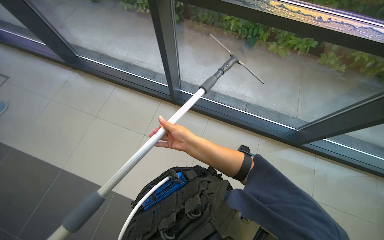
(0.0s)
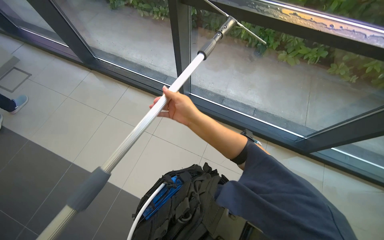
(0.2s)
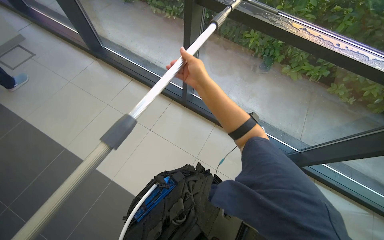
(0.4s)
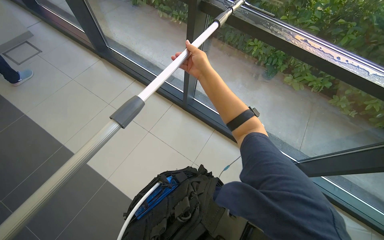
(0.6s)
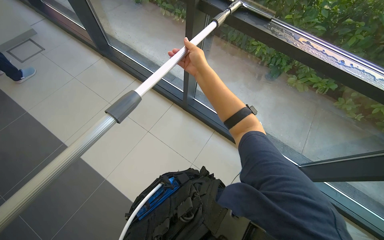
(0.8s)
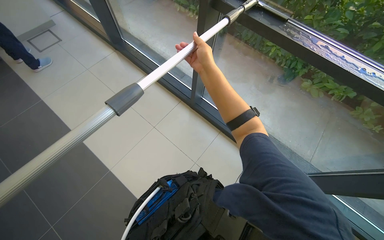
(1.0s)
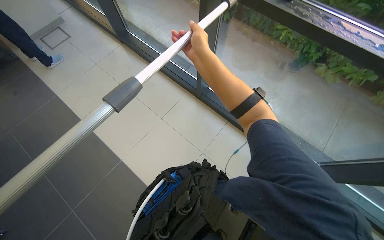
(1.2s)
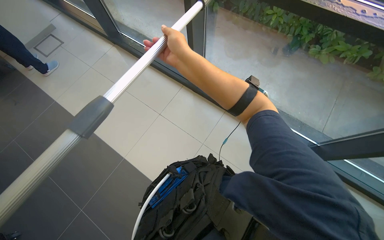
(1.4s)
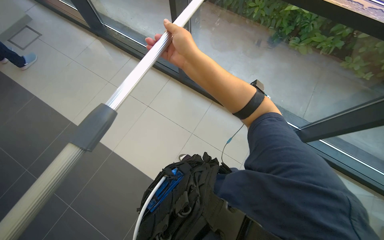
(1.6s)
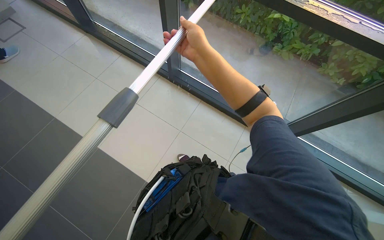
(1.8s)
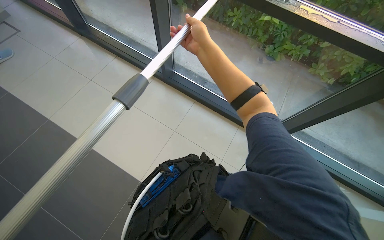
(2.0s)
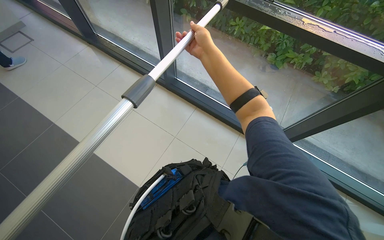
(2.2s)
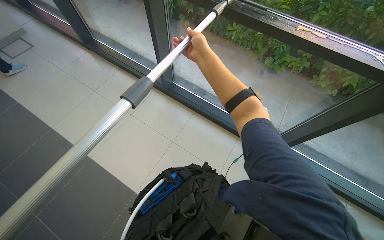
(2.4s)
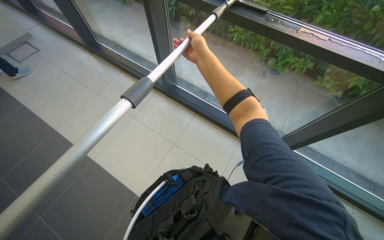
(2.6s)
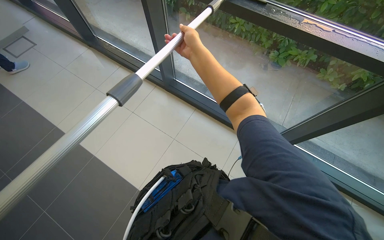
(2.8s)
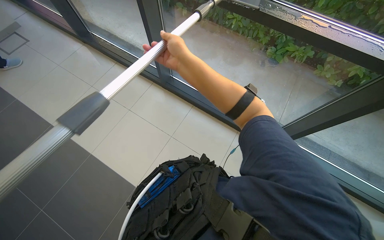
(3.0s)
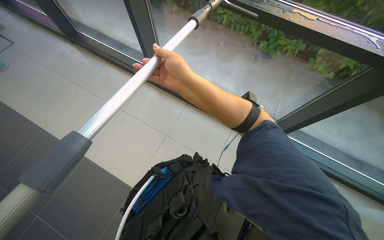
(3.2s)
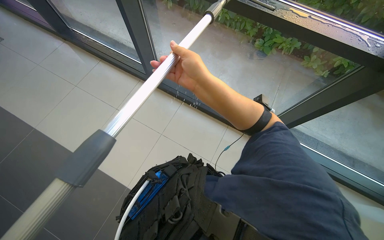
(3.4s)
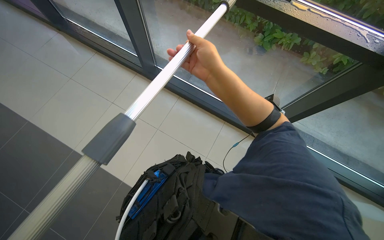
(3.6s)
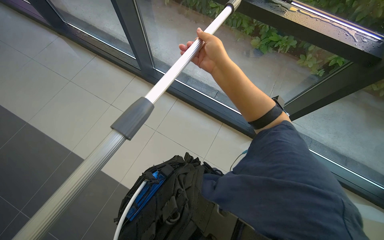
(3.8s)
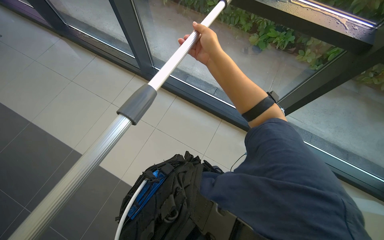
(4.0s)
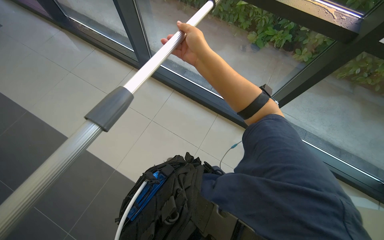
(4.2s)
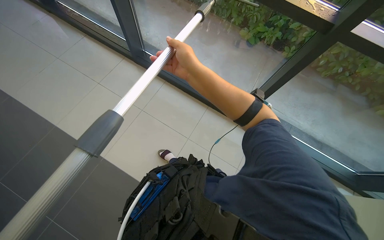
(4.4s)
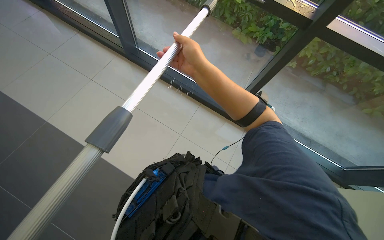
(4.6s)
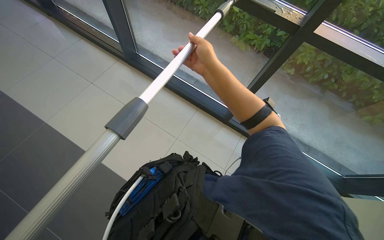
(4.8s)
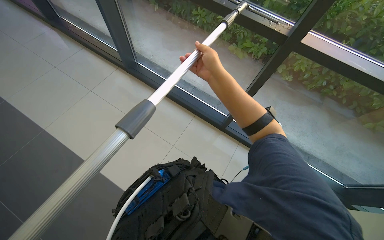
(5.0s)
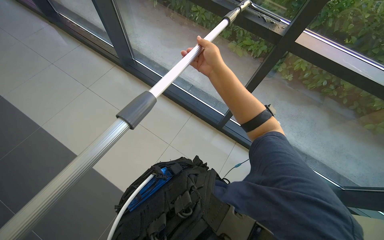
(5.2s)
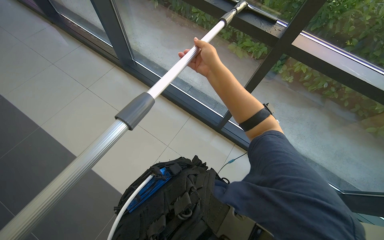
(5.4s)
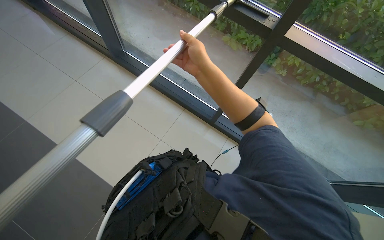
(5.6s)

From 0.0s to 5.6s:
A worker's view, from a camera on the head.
Job: cleaning windows.
The whole recording: Cleaning glass panels with squeegee. The worker cleans the glass panels with a squeegee on a long pole.
From 0.0s to 1.4s: The right hand moves up the picture and nearer to the camera, about 25 cm.

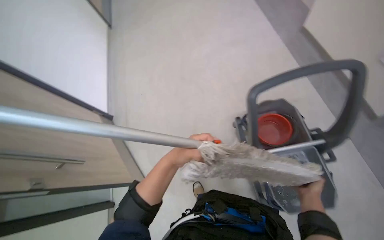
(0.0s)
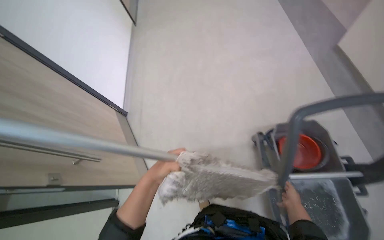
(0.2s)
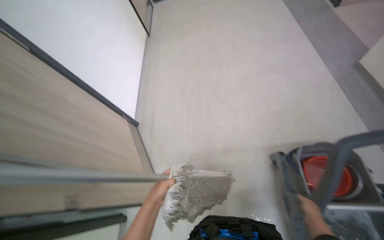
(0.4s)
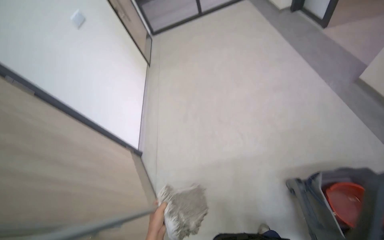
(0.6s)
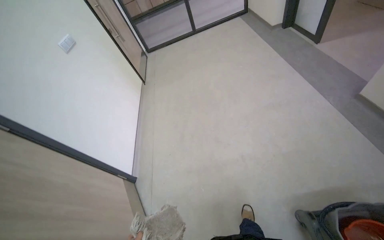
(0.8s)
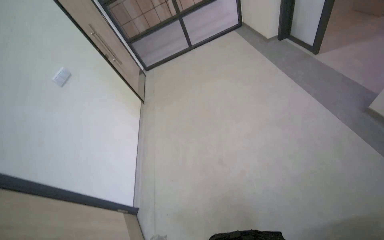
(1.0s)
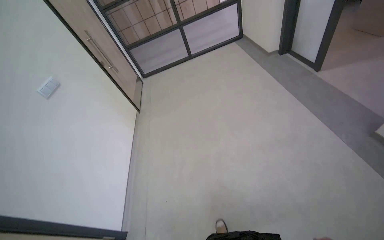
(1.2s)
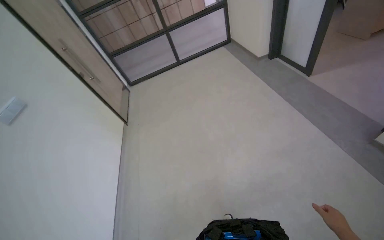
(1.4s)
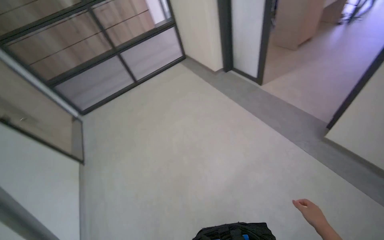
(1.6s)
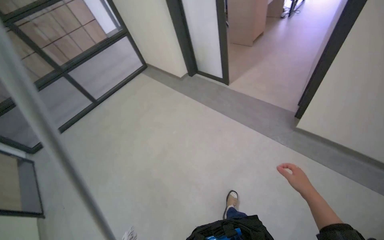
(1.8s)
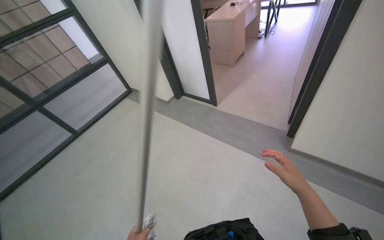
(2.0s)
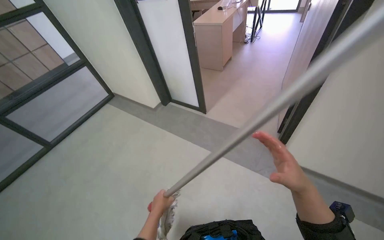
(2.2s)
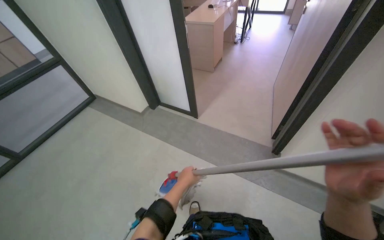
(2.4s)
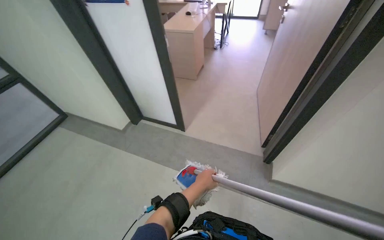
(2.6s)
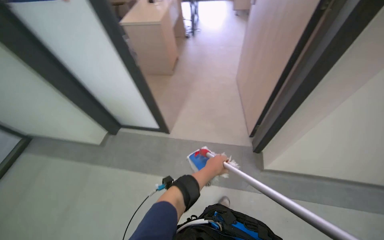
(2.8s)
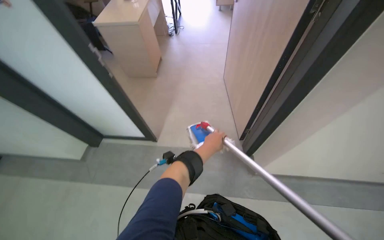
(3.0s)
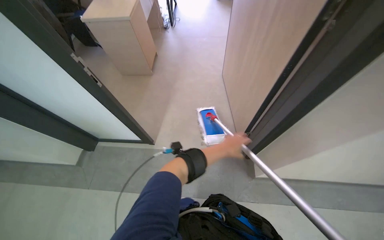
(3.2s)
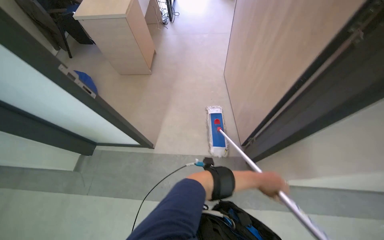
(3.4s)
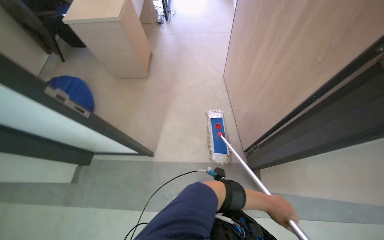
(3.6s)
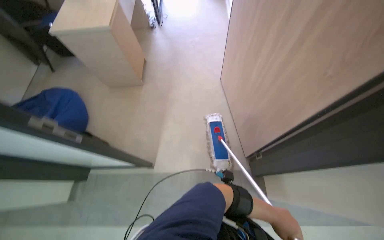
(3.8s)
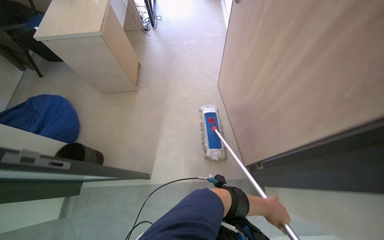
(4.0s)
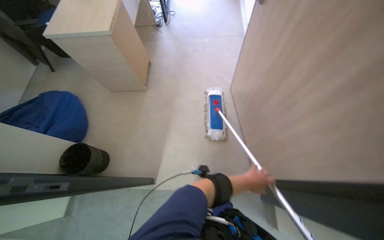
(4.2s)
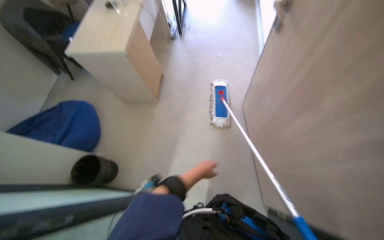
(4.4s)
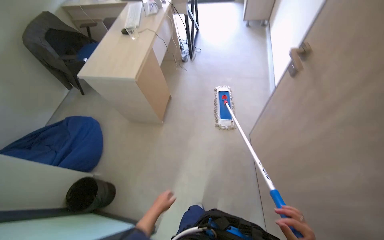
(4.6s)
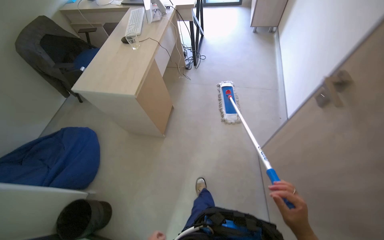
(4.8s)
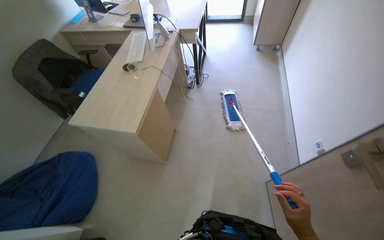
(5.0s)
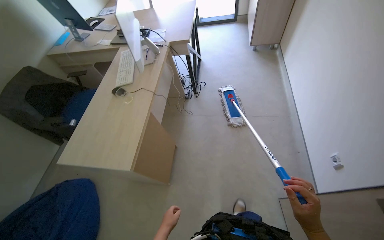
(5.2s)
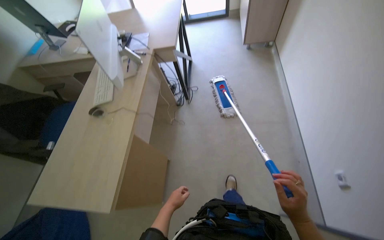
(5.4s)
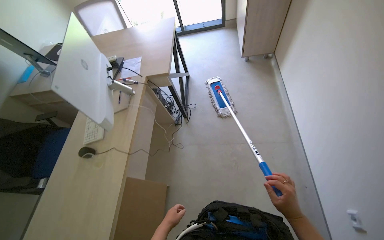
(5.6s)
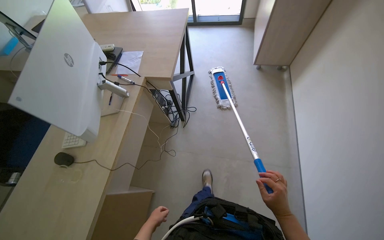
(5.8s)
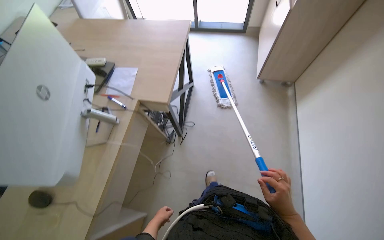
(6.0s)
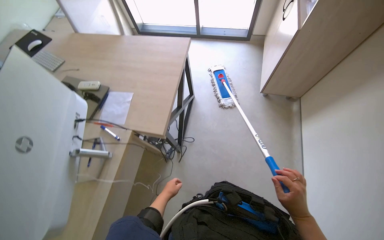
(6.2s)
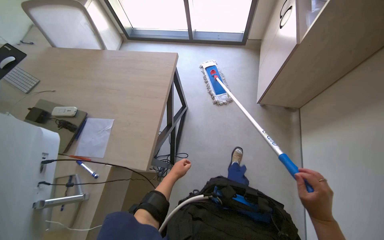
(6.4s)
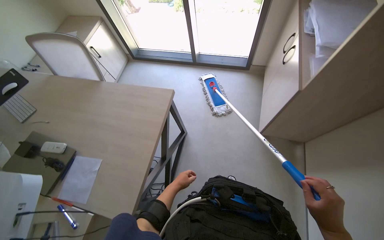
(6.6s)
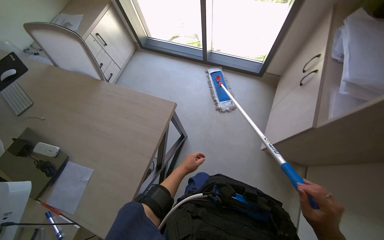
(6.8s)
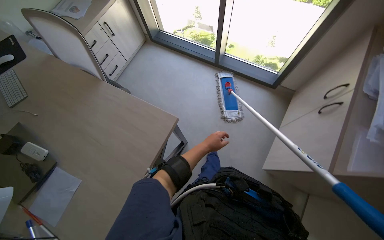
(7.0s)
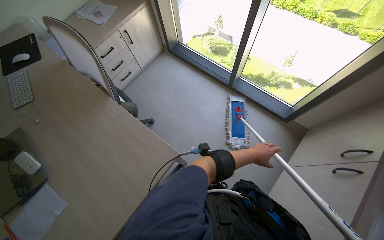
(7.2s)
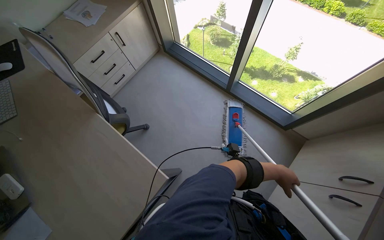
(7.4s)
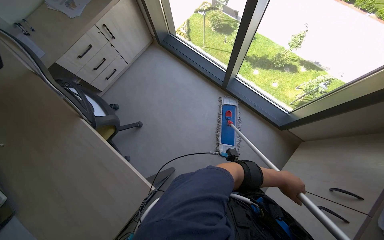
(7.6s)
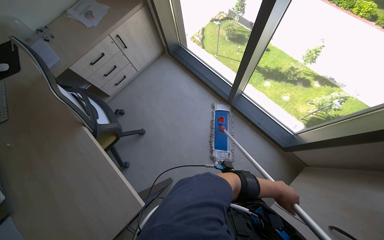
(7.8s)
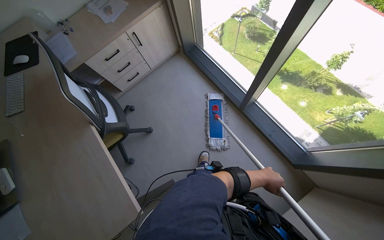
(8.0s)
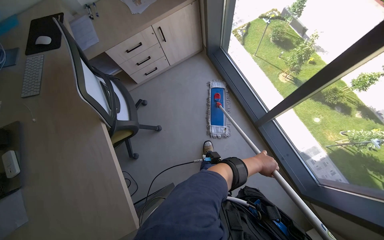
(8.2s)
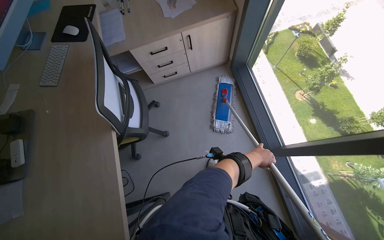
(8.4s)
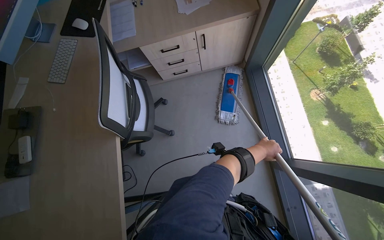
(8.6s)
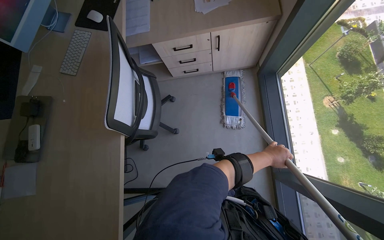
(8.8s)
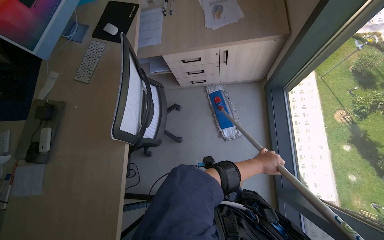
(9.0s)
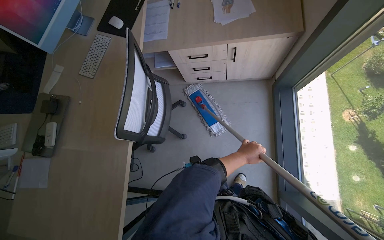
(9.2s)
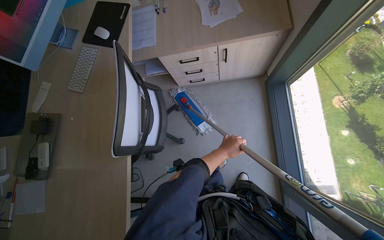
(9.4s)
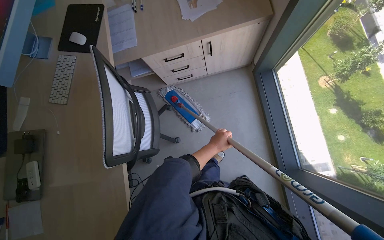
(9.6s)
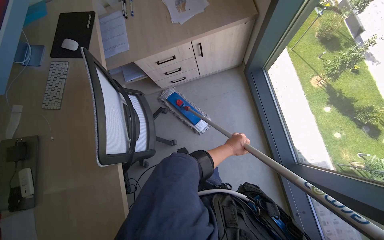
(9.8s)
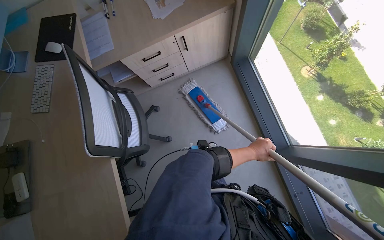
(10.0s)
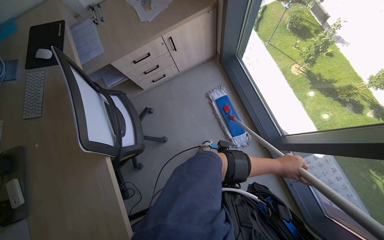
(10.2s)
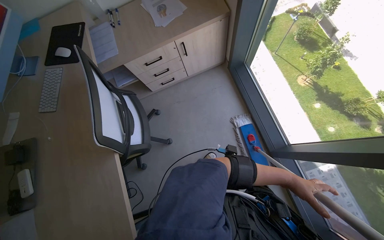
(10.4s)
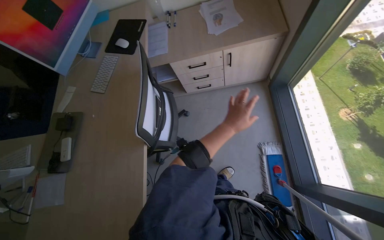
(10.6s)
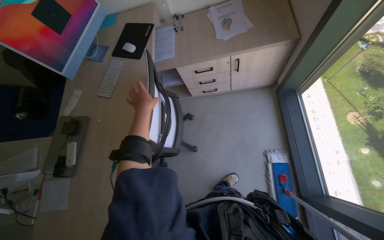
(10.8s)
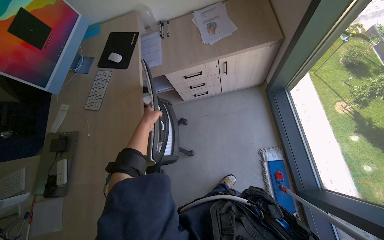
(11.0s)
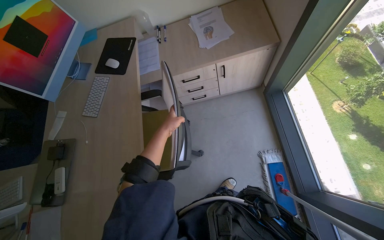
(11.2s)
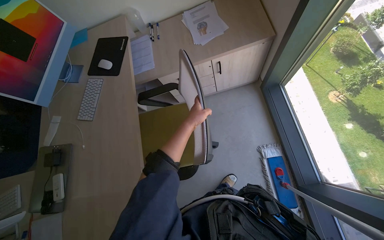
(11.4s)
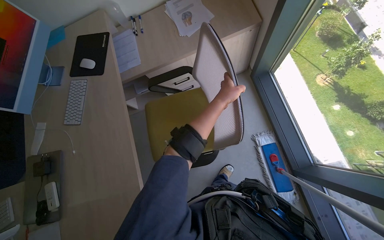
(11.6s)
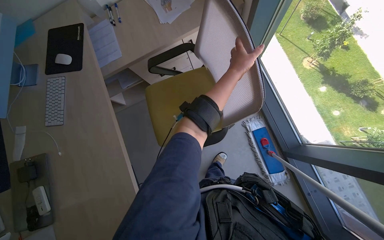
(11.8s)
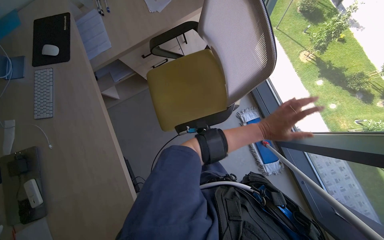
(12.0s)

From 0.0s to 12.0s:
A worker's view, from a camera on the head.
Job: mopping floor.
The whole recording: Mopping office floor. The worker mops the floor in the office using a flat mop.
From 0.0s to 1.6s: The head travels about 1 m. The wearer's head swings some 15 degrees to the right. The wearer looks some 25 degrees further upward.
From 1.6s to 3.0s: The camera is carried some 1 m. The wearer's head swings some 55 degrees to the right.
From 3.0s to 4.4s: The camera is carried roughly 70 cm.
From 4.4s to 6.0s: The camera travels approximately 1.5 m.
From 6.0s to 7.6s: The head travels approximately 1.5 m. The wearer looks approximately 15 degrees further downward. The scene turns some 25 degrees clockwise in the picture.
From 7.6s to 9.0s: The camera travels about 60 cm. The head turns to the left by roughly 50 degrees.
From 9.0s to 10.4s: The left hand is displaced down the picture and to the right by some 35 cm.

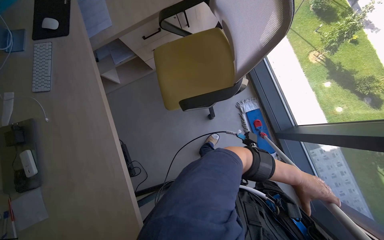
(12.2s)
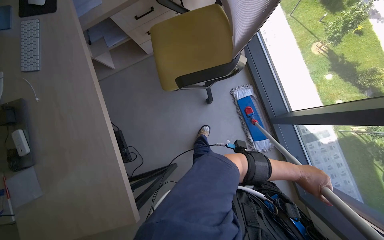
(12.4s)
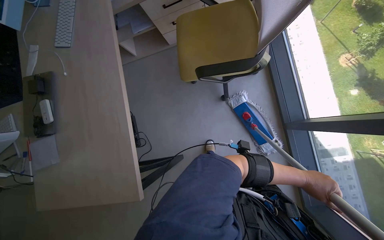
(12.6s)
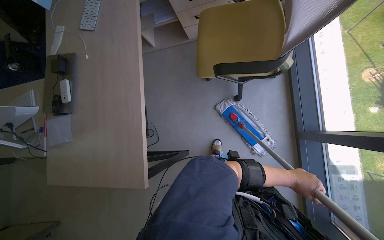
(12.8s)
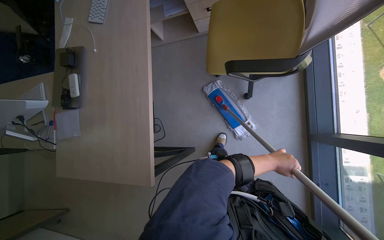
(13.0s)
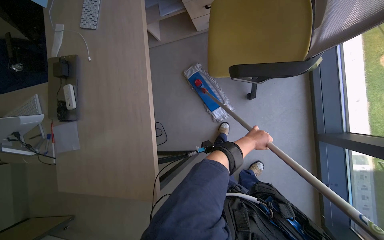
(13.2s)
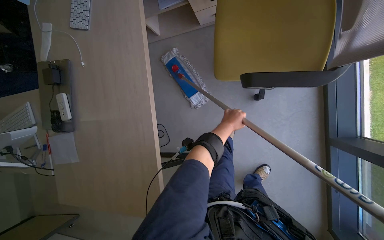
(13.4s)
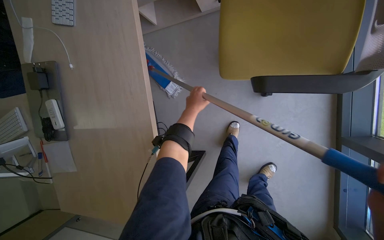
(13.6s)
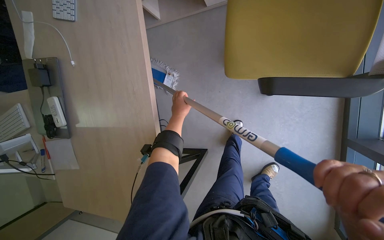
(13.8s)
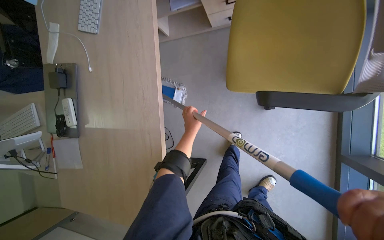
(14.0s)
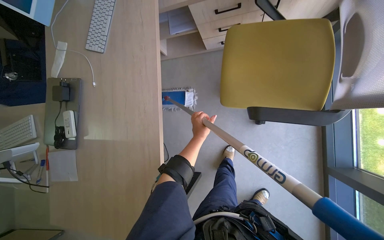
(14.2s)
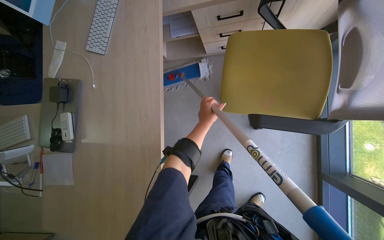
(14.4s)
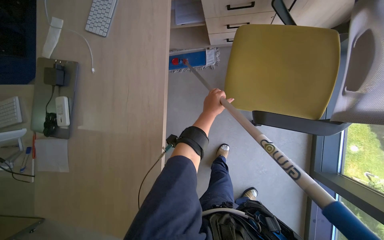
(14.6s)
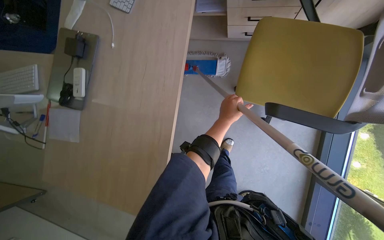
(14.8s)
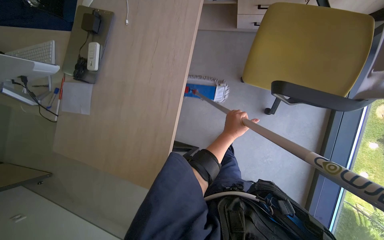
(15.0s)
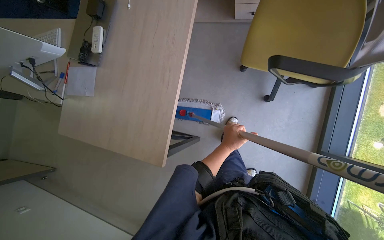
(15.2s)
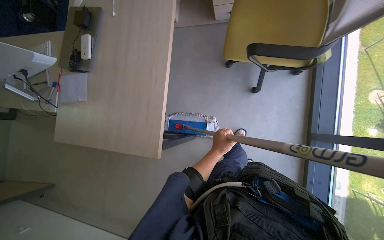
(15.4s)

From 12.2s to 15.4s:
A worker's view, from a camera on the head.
Job: mopping floor.
The whole recording: Mopping office floor. The worker mops the floor in the office using a flat mop.
From 12.2s to 13.8s: The view tilts about 20 degrees downward. The left hand travels to the left and up the picture by approximately 60 cm.
From 13.8s to 15.4s: The camera travels some 40 cm.
